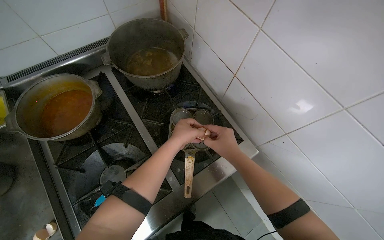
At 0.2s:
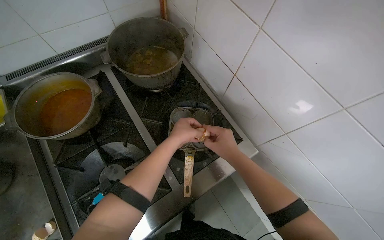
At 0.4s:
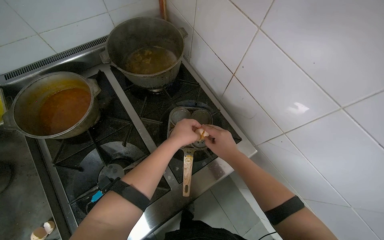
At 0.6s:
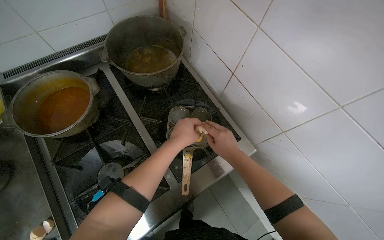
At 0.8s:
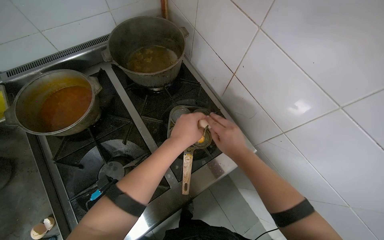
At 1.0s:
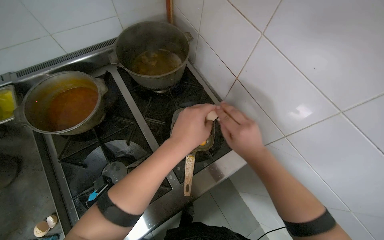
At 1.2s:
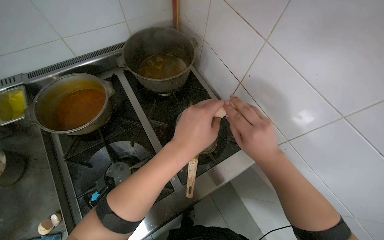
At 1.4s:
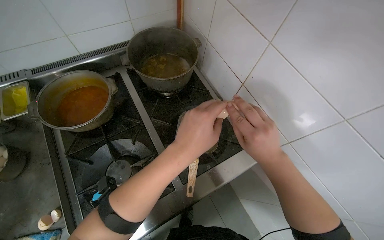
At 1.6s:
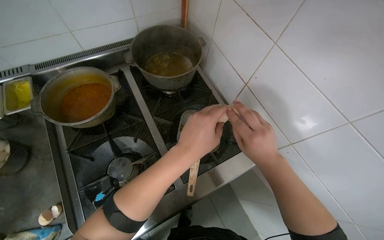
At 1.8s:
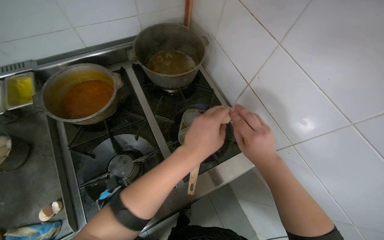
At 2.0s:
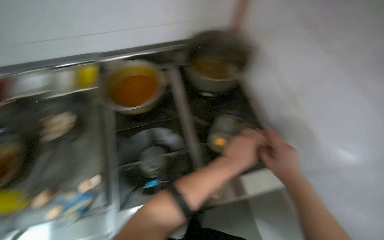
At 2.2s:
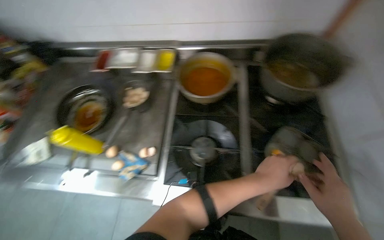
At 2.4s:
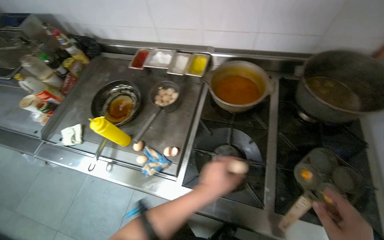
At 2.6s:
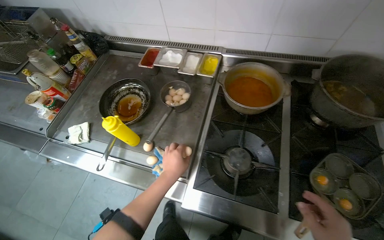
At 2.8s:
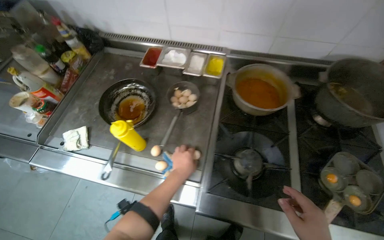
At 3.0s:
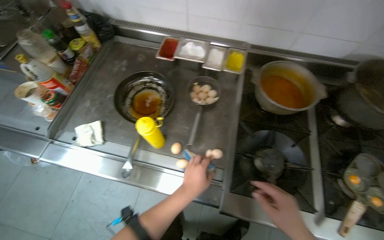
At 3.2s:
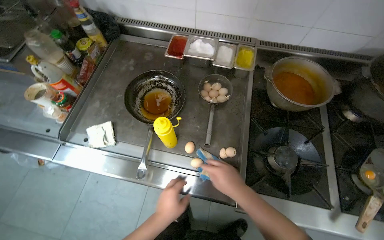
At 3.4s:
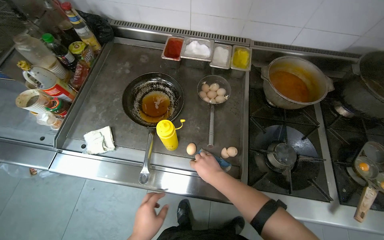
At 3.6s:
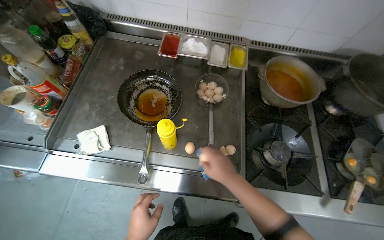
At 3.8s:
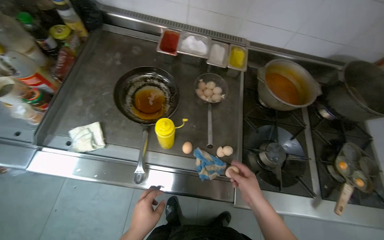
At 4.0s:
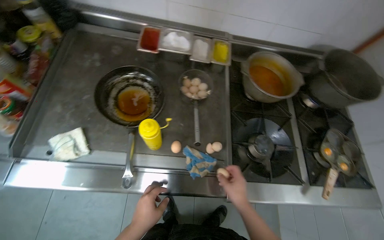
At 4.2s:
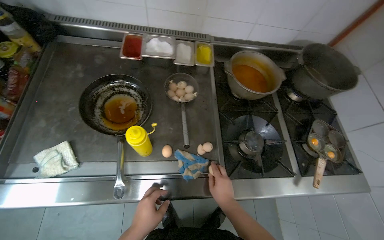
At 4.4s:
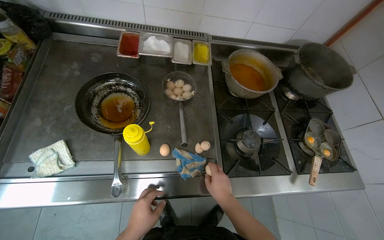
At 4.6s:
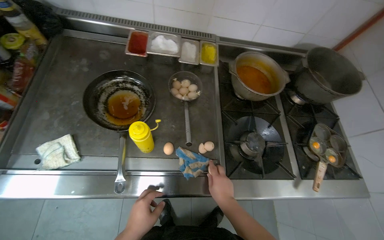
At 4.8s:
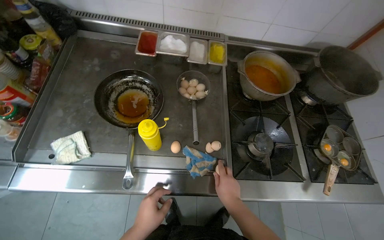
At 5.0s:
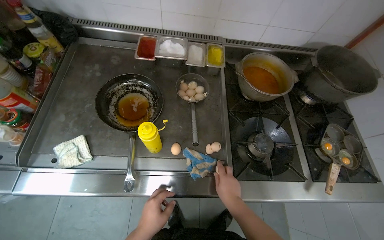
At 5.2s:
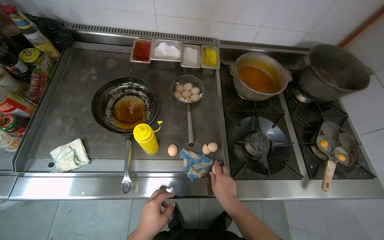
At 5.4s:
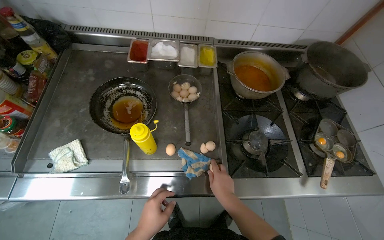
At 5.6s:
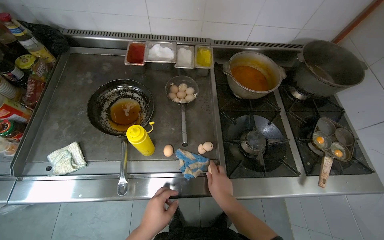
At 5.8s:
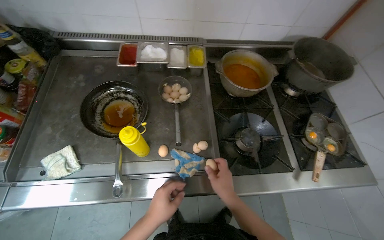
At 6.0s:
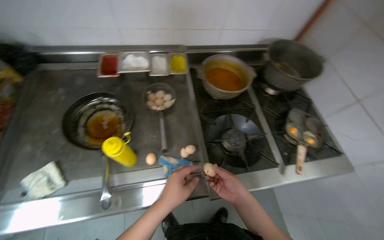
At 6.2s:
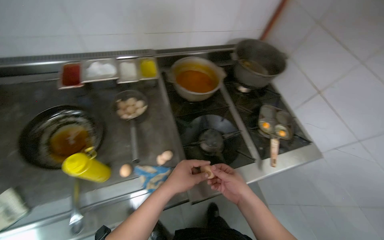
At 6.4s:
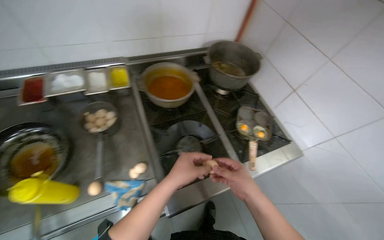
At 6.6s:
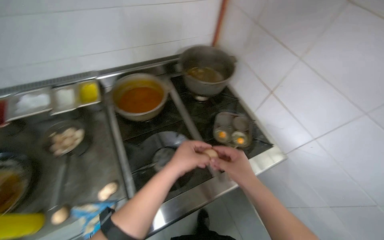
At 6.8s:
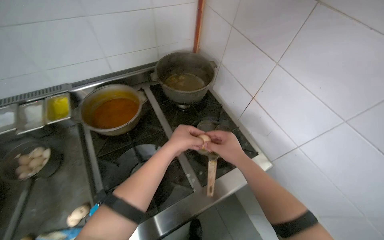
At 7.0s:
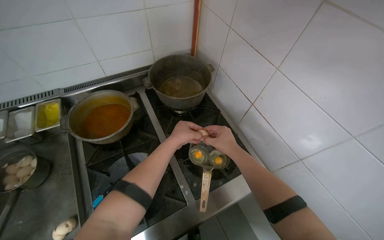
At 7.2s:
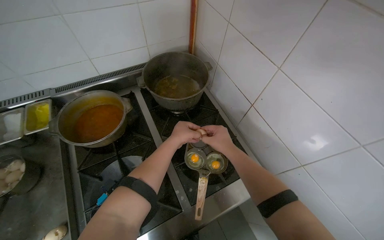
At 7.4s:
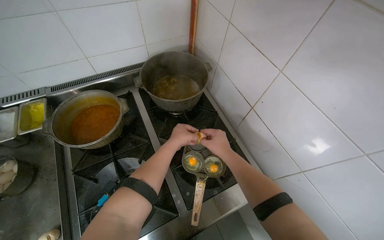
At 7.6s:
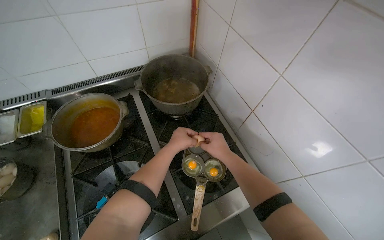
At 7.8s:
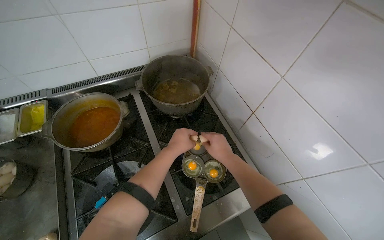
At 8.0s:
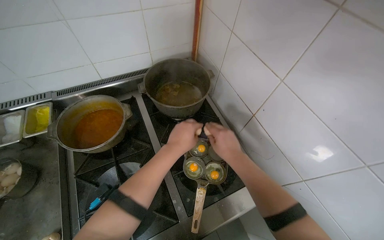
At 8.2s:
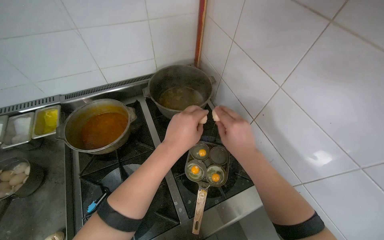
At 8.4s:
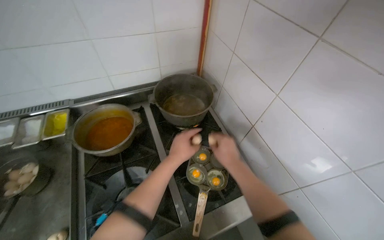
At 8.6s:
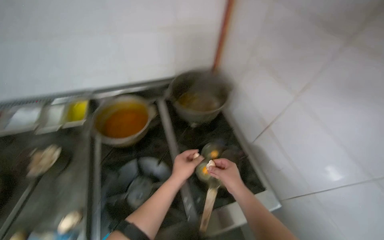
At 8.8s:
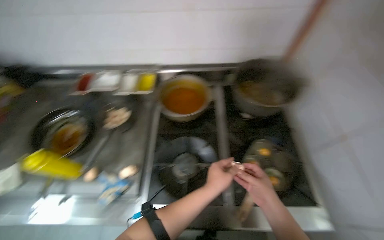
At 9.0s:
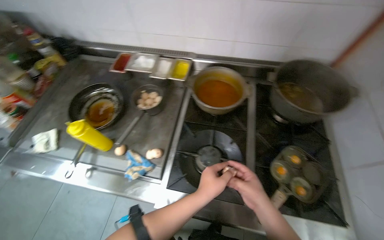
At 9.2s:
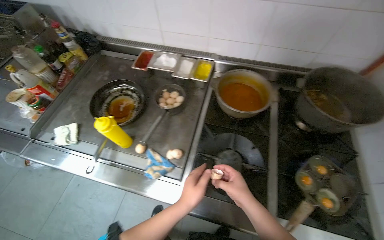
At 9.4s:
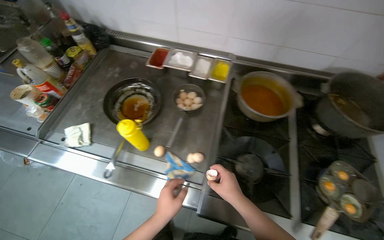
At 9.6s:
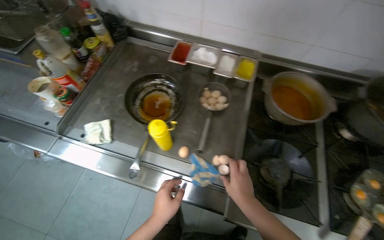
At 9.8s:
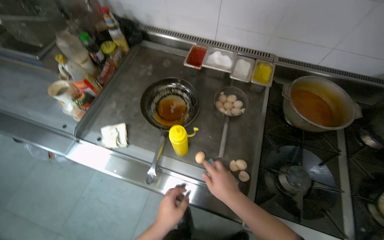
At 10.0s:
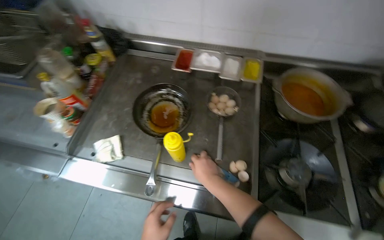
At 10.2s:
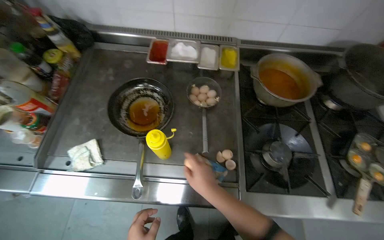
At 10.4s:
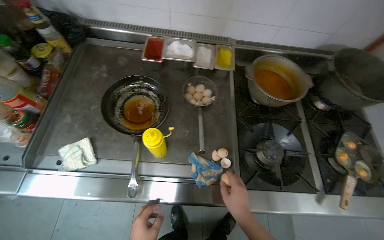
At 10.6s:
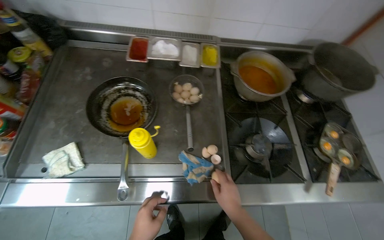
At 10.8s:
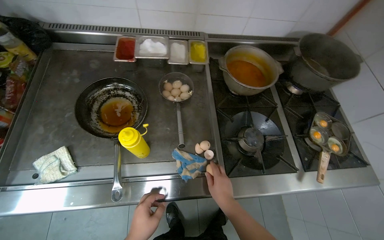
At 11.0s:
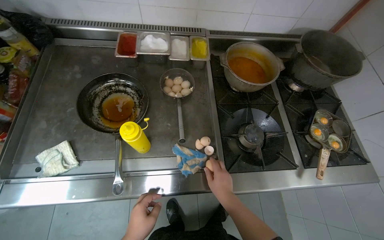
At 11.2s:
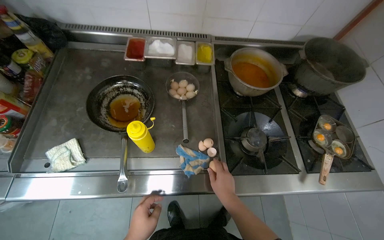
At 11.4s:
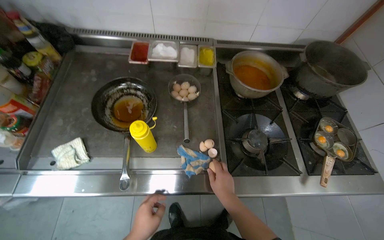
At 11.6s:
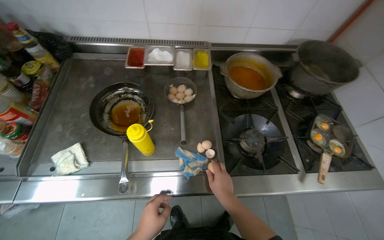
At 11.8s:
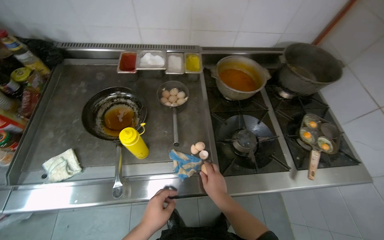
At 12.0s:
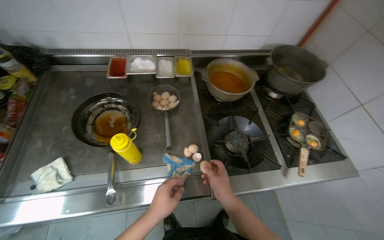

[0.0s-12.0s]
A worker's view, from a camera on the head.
Job: cooking food.
The whole recording: Cracking eggs into pan. The worker cracks multiple eggs into a multi-compartment pan on the stove.
0.0s to 1.6s: The left hand travels nearer to the camera by some 15 cm.
1.6s to 3.0s: The wearer moves some 50 cm. The wearer's head swings approximately 40 degrees to the left.
3.0s to 4.4s: The head turns to the right by approximately 20 degrees. The right hand travels to the left and farther from the camera by about 20 cm.
4.4s to 6.0s: The left hand heads to the right and up the picture, covering roughly 20 cm.
6.0s to 7.6s: The camera travels roughly 60 cm.
7.6s to 9.0s: The head turns to the left by approximately 40 degrees.
9.0s to 10.4s: The wearer moves to the left, some 40 cm.

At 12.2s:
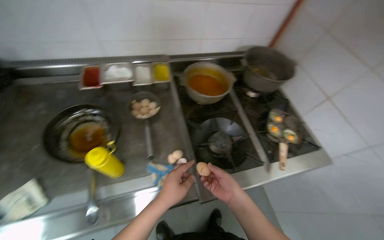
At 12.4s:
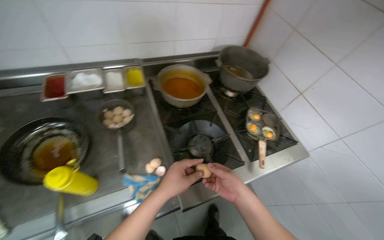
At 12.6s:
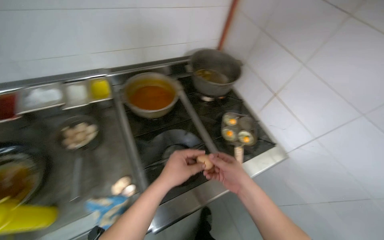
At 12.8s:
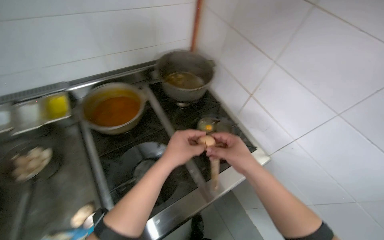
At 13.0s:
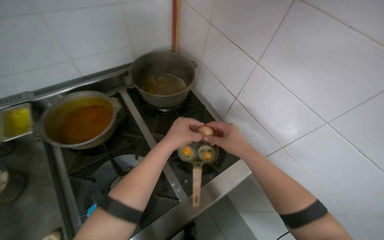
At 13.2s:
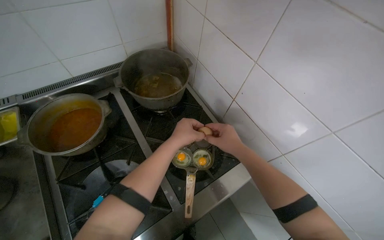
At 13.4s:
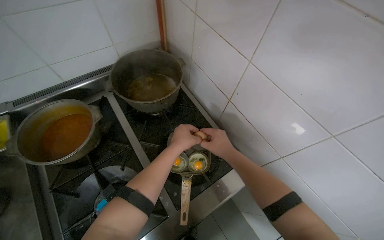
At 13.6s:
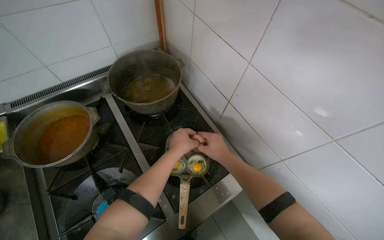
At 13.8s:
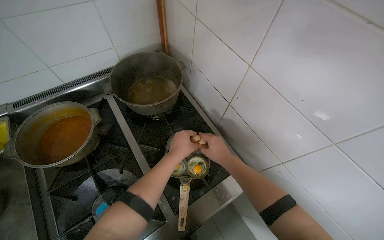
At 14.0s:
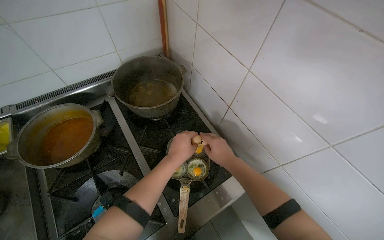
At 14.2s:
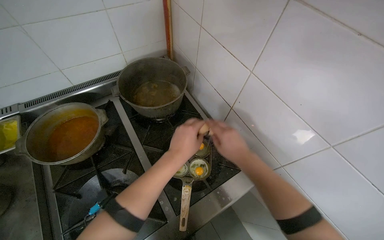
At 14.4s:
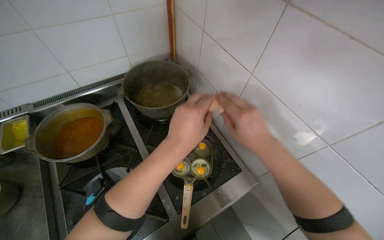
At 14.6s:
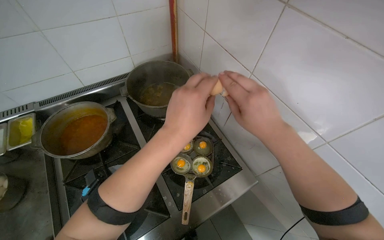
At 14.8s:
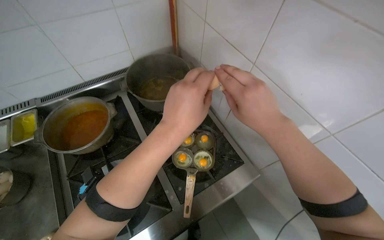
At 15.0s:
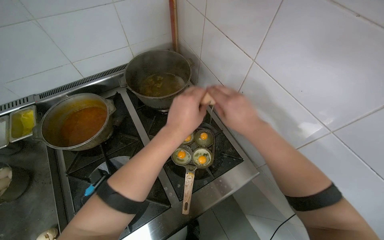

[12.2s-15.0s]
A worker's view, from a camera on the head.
Job: cooking food.
The whole recording: Cracking eggs into pan. The worker cracks multiple eggs into a multi-compartment pan on the stove.
12.2s to 13.6s: The wearer moves approximately 60 cm.
13.6s to 15.0s: Both hands move nearer to the camera, about 10 cm.

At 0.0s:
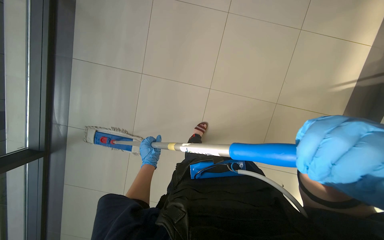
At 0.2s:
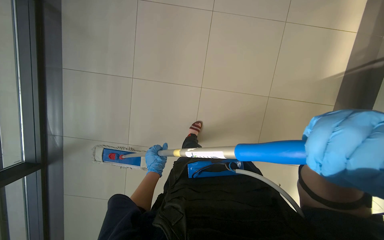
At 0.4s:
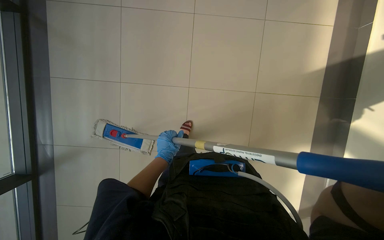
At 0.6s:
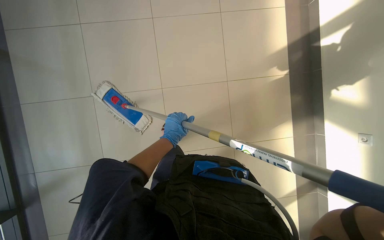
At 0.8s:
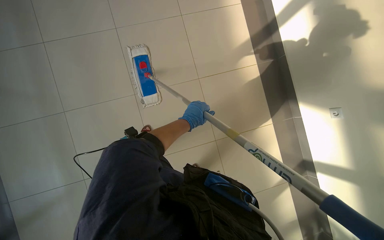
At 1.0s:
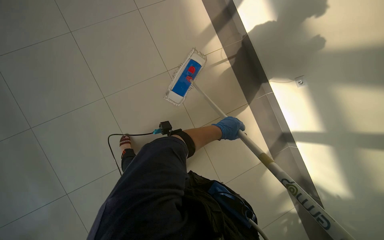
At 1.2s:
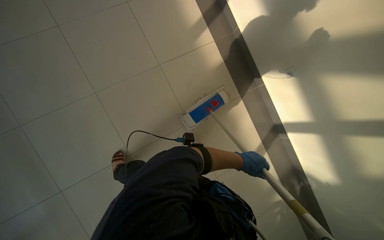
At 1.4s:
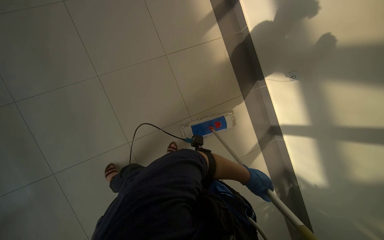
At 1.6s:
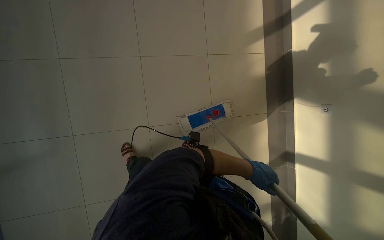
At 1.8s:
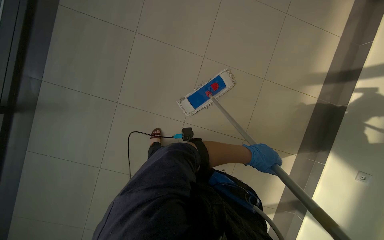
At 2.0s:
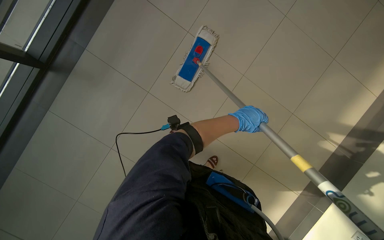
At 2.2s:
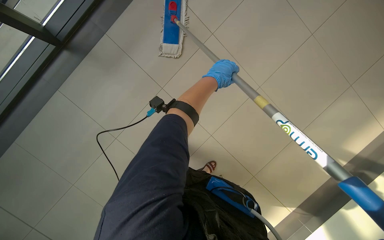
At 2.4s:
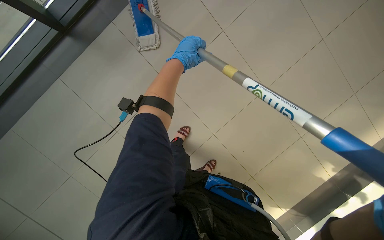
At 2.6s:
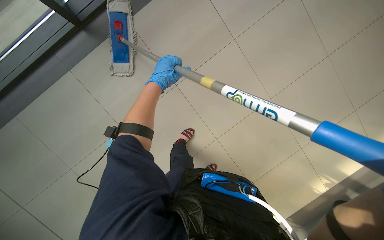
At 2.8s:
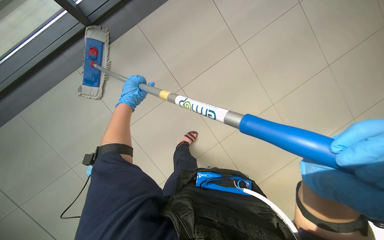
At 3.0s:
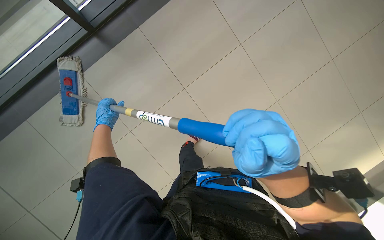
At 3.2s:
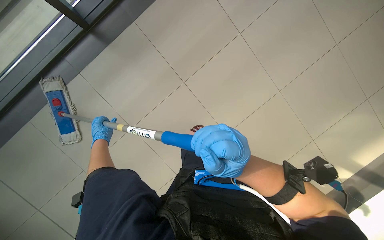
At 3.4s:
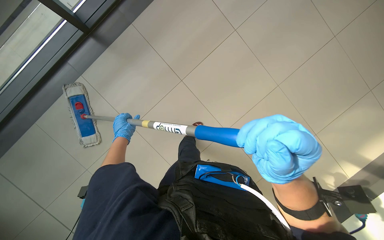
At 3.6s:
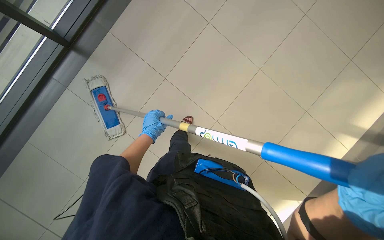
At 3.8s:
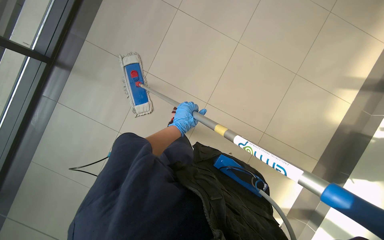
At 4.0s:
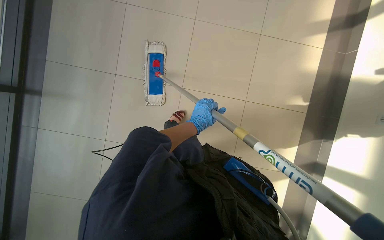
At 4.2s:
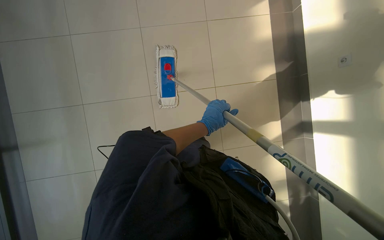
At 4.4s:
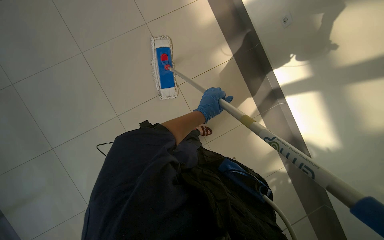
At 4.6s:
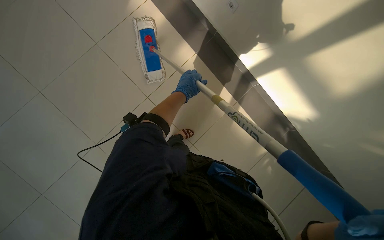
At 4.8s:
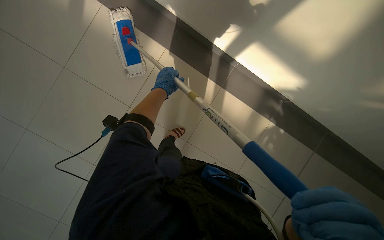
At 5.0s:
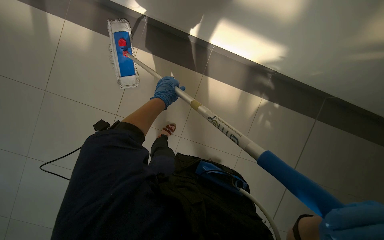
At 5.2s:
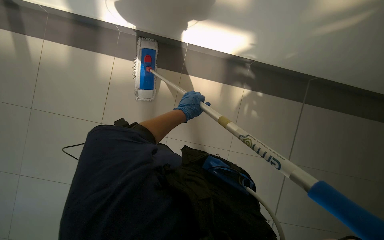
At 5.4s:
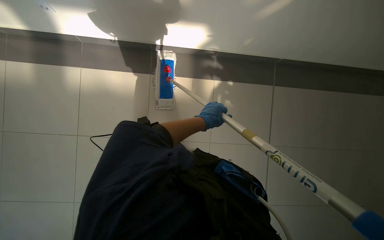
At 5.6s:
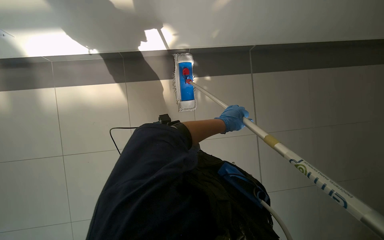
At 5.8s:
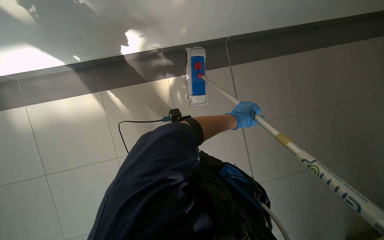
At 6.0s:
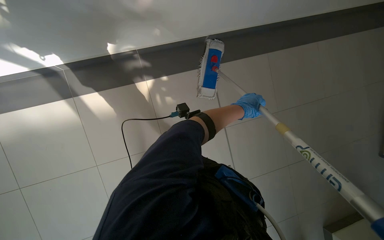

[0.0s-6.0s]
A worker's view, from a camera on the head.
Job: mopping floor.
The whole recording: Mopping hallway floor. The worker continues mopping the tiled floor in the hallway.
0.0s to 1.6s: The left hand travels to the right by approximately 40 cm.
1.6s to 3.0s: The camera is aimed roughly 15 degrees further to the left.
3.0s to 4.4s: The left hand moves to the right, roughly 40 cm.
4.4s to 6.0s: The head turns to the right by roughly 65 degrees.
